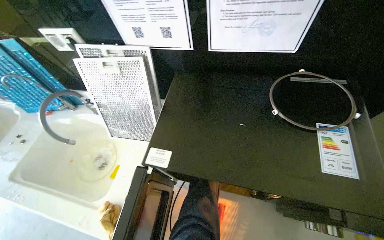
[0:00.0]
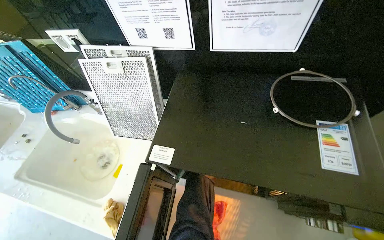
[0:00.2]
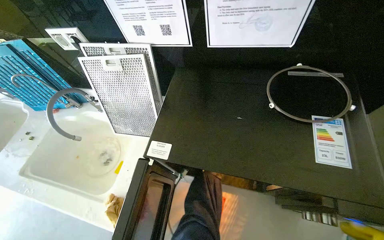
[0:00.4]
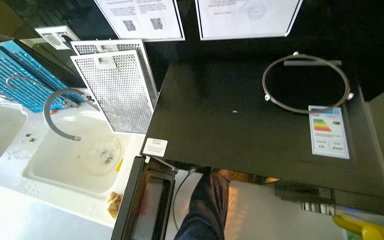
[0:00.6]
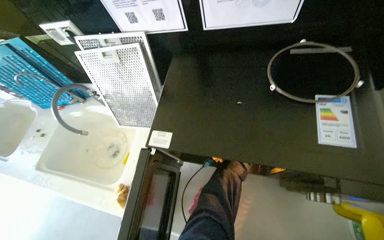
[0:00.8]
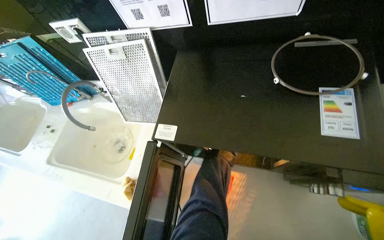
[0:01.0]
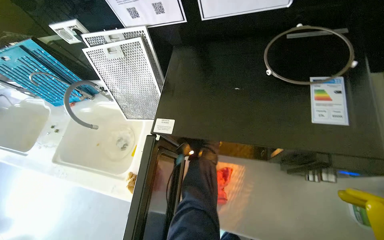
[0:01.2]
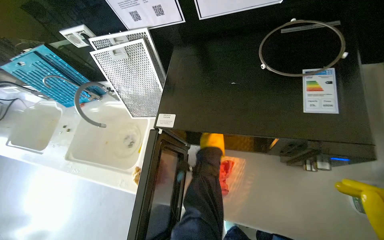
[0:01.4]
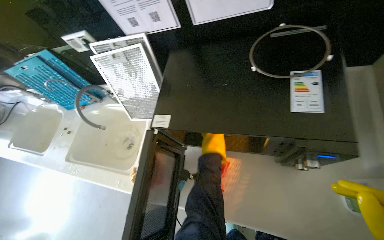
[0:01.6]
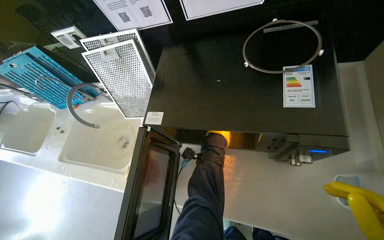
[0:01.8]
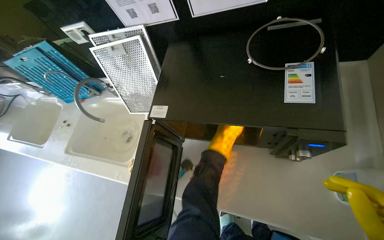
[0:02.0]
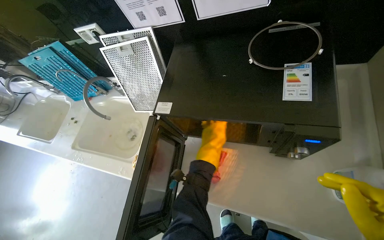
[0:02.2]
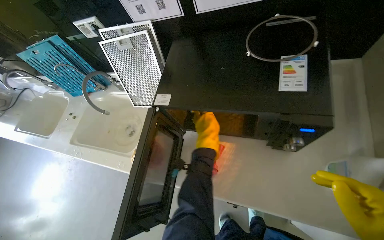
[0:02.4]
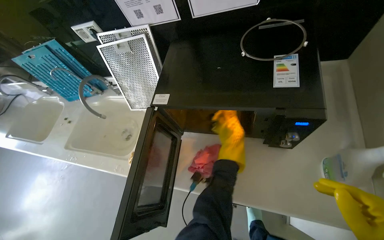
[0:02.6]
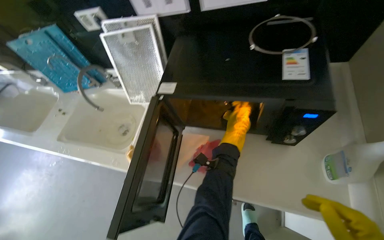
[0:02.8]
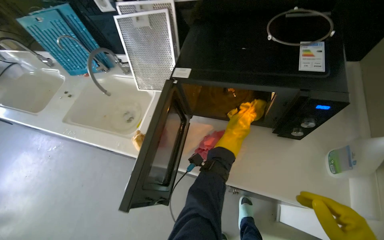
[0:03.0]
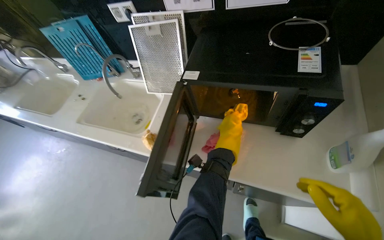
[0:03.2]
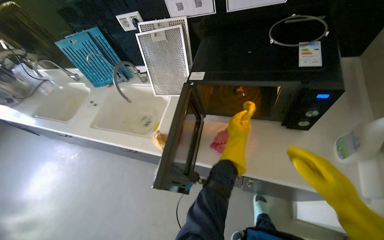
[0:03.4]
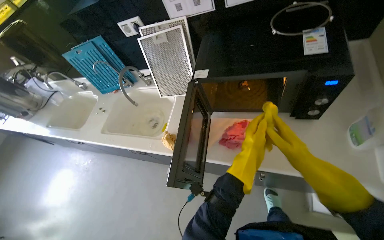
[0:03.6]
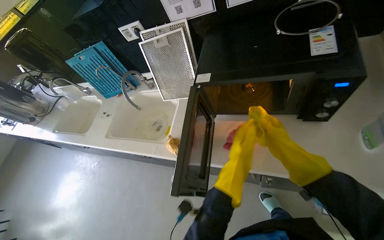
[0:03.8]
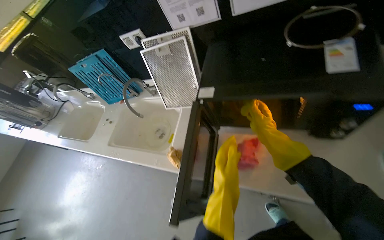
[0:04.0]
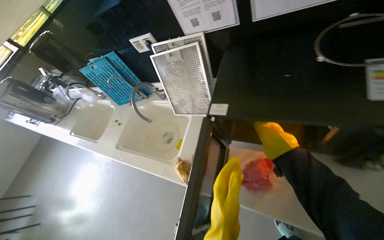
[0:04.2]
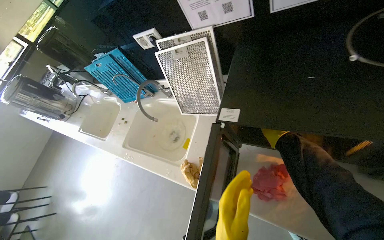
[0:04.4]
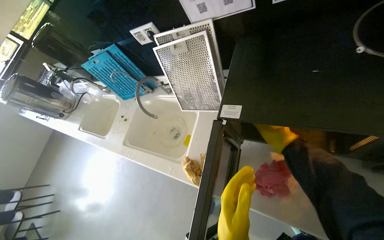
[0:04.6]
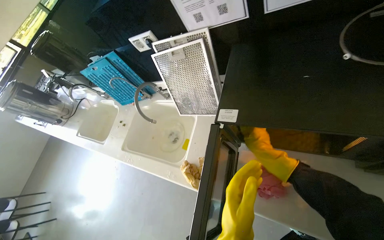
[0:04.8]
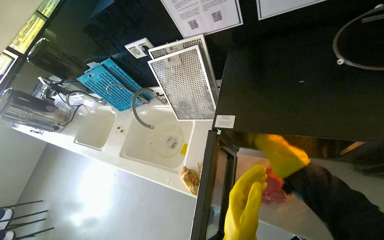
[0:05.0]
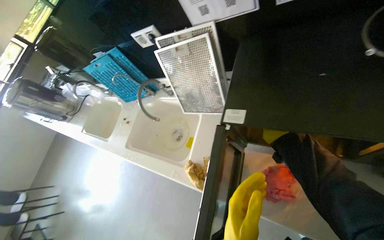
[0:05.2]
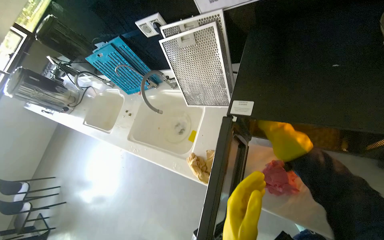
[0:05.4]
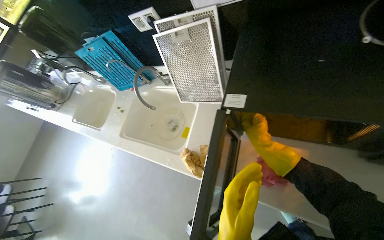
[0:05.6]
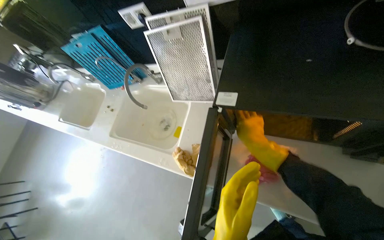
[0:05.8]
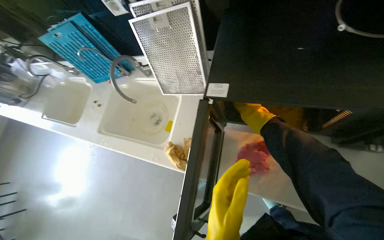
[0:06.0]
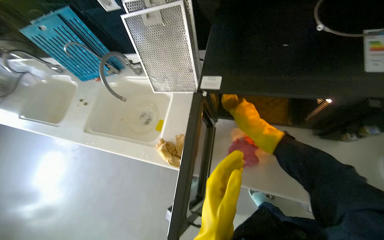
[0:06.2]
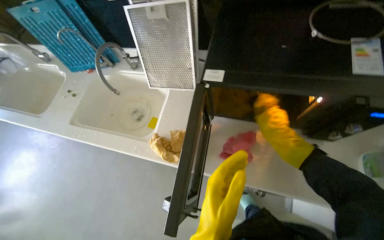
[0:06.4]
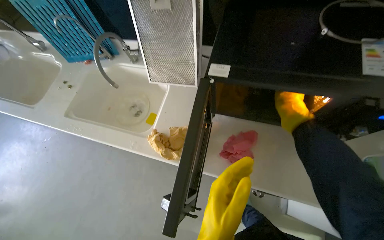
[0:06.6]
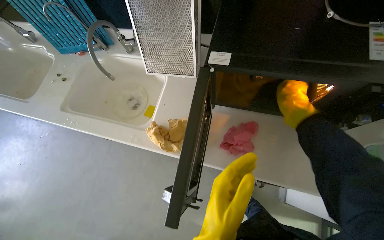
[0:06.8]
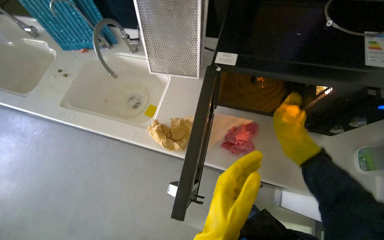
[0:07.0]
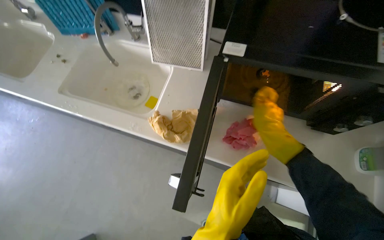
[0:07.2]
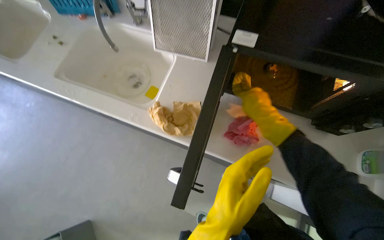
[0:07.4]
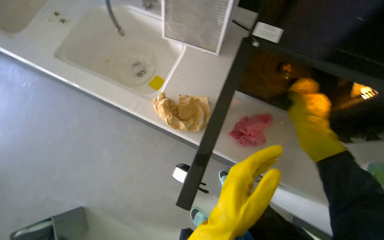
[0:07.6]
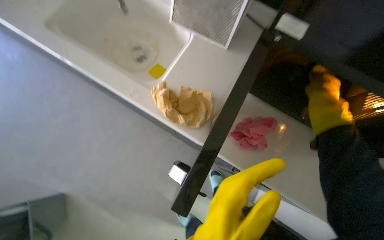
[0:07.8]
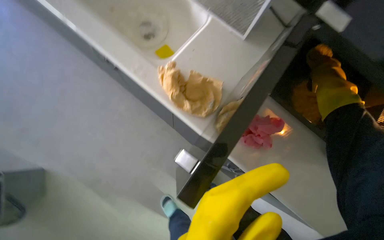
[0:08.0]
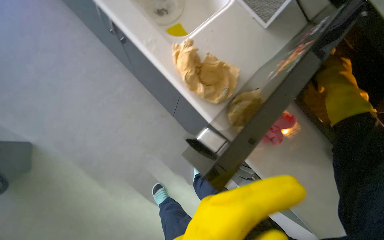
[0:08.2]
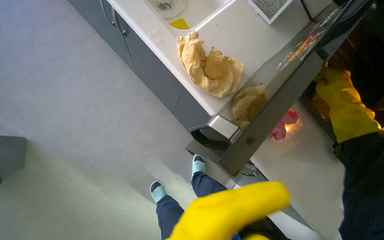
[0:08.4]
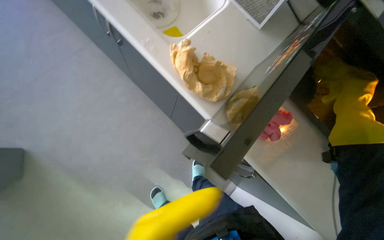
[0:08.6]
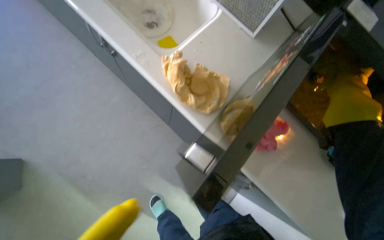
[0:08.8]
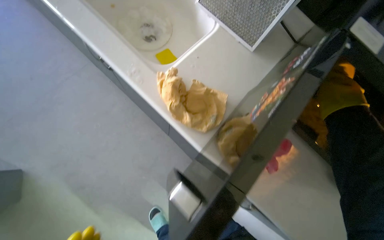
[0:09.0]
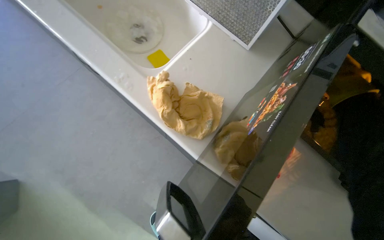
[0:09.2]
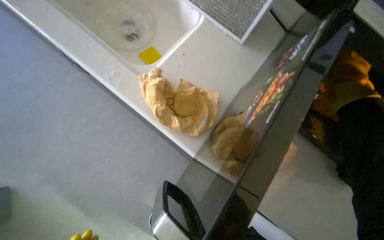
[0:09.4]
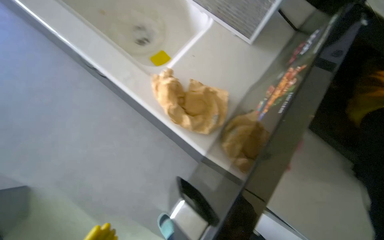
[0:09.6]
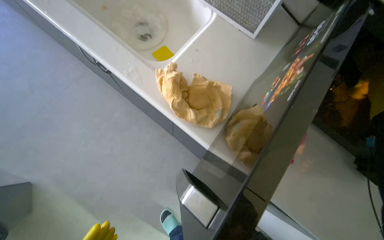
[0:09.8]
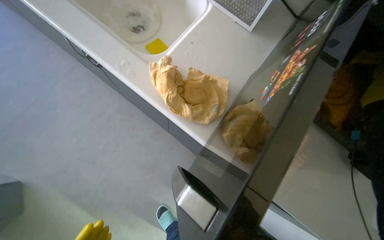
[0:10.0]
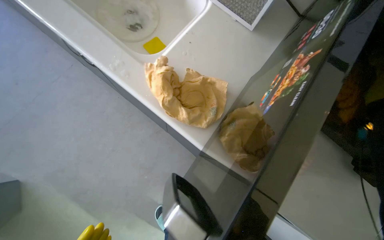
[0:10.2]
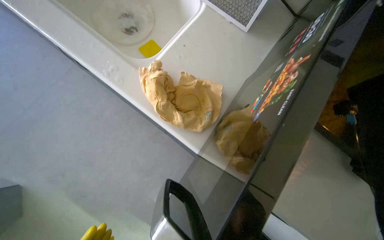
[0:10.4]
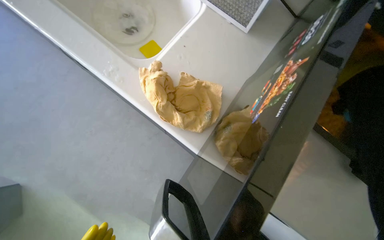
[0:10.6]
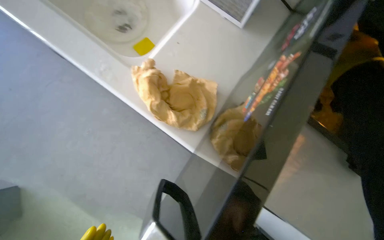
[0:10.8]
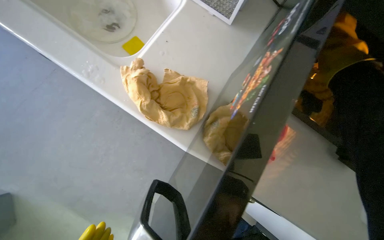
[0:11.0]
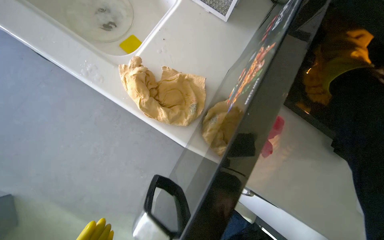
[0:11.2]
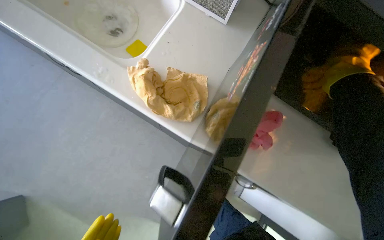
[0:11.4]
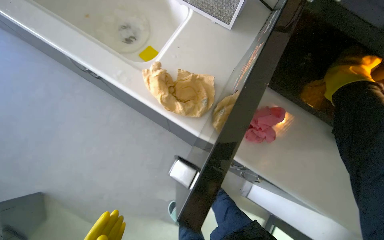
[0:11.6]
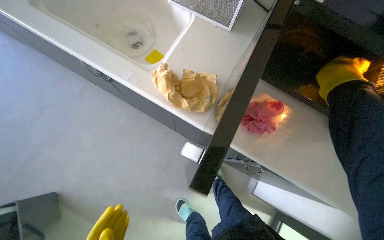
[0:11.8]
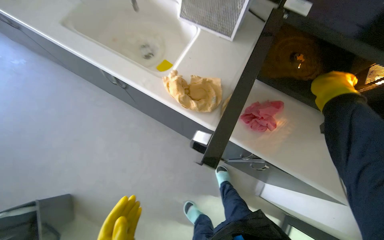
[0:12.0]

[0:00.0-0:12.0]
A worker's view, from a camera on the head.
Job: cleaning kitchen.
The whole recording: Cleaning kitchen sinks and microwave. The worker disassembles microwave parts, sprays the microwave and sinks, and scrubs the sinks.
0:03.0 to 0:04.4: The view pans to the left by approximately 15 degrees.
0:06.0 to 0:07.6: The camera is aimed roughly 15 degrees further to the right. The right hand shifts roughly 15 cm nearer to the camera.

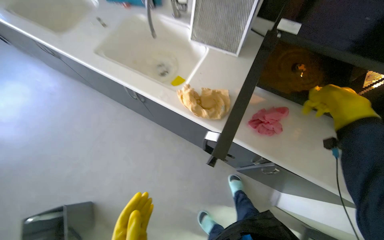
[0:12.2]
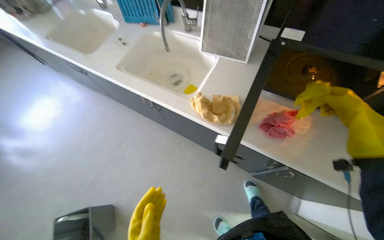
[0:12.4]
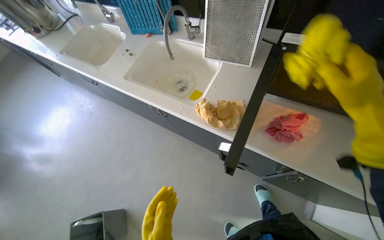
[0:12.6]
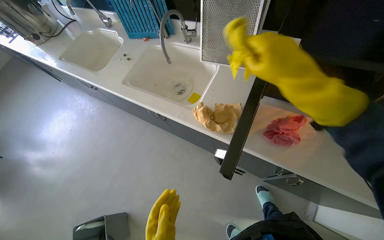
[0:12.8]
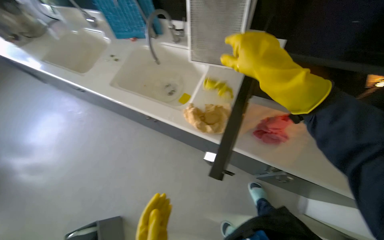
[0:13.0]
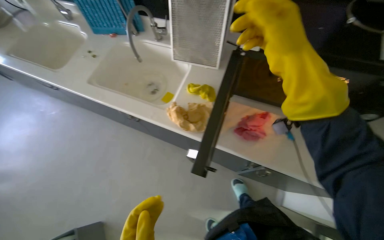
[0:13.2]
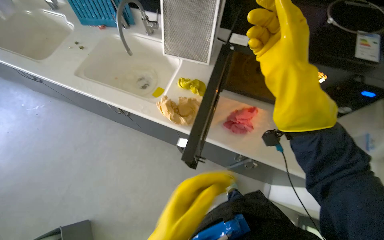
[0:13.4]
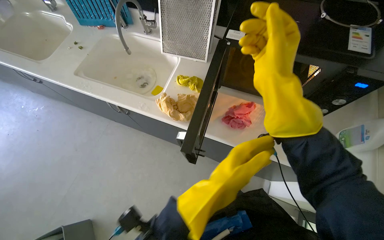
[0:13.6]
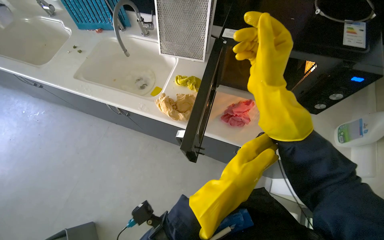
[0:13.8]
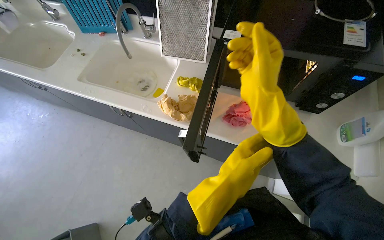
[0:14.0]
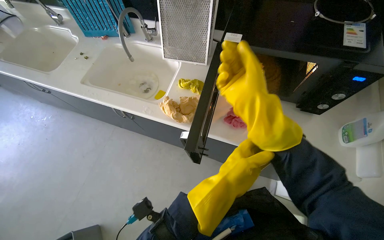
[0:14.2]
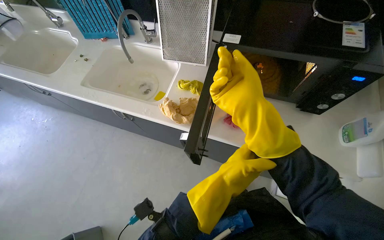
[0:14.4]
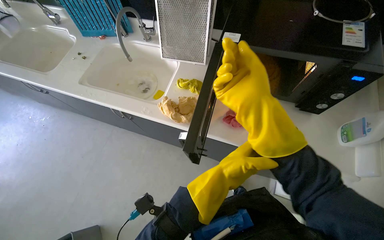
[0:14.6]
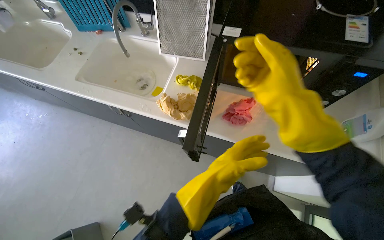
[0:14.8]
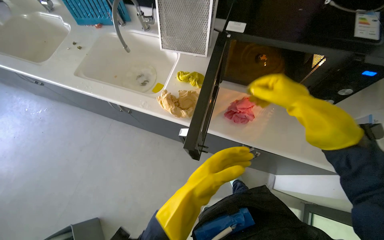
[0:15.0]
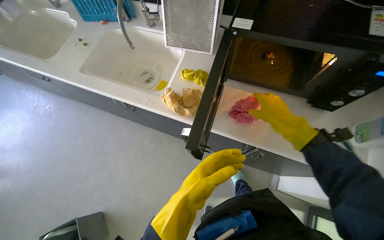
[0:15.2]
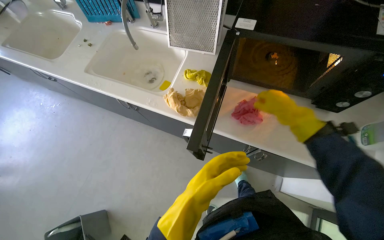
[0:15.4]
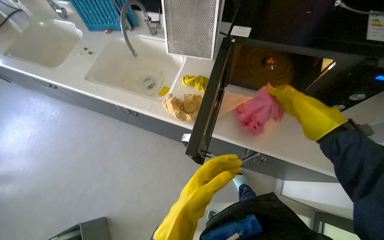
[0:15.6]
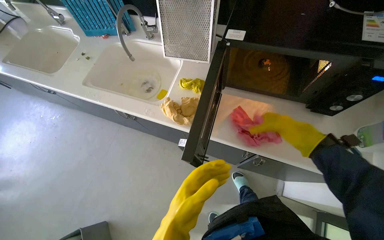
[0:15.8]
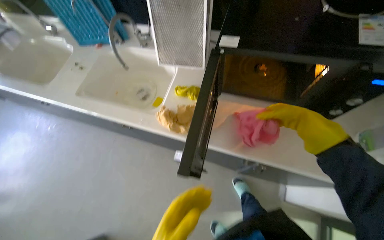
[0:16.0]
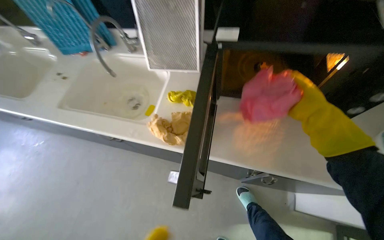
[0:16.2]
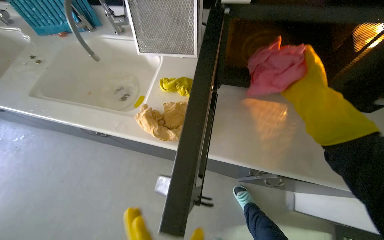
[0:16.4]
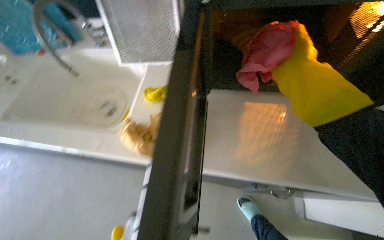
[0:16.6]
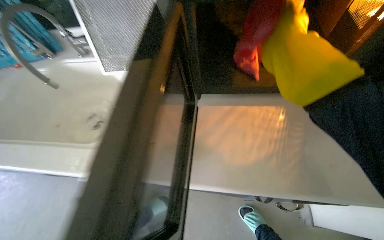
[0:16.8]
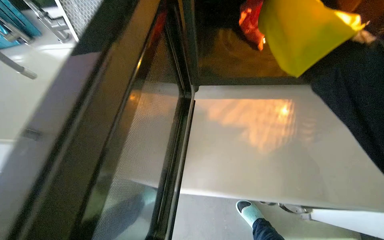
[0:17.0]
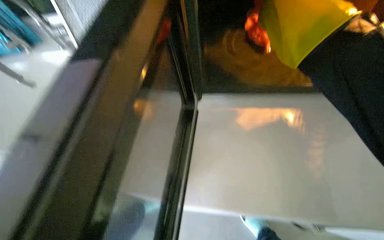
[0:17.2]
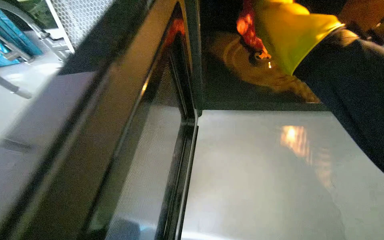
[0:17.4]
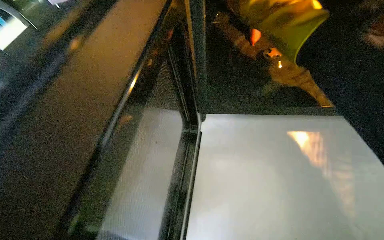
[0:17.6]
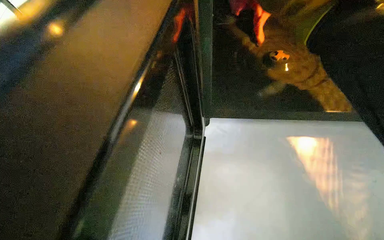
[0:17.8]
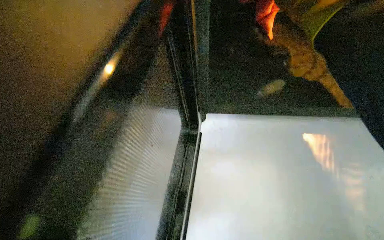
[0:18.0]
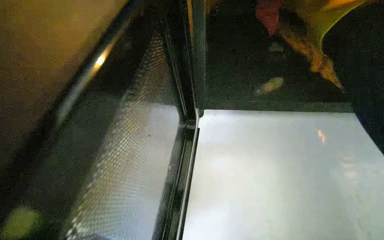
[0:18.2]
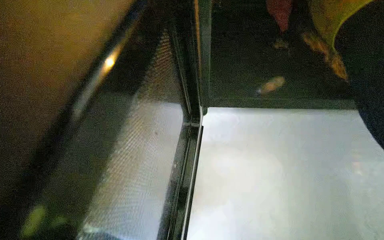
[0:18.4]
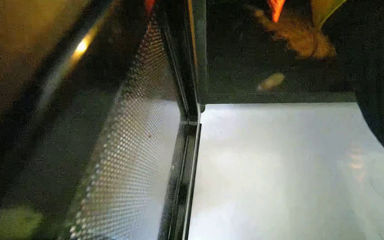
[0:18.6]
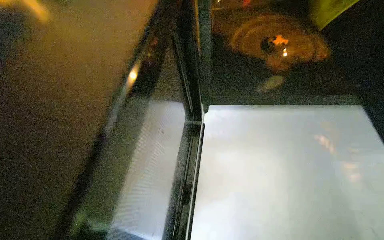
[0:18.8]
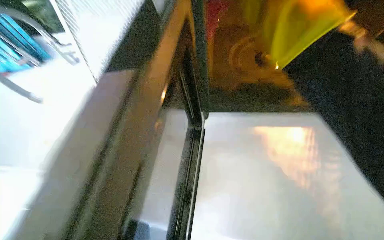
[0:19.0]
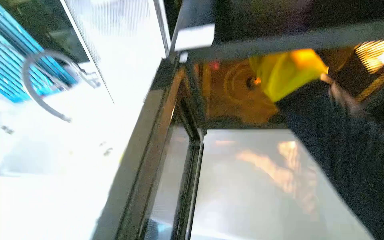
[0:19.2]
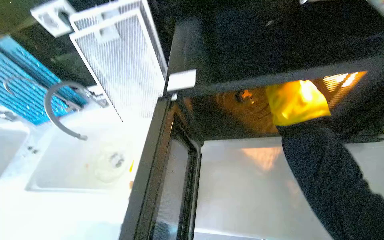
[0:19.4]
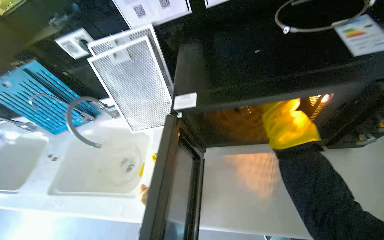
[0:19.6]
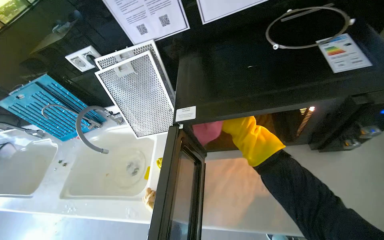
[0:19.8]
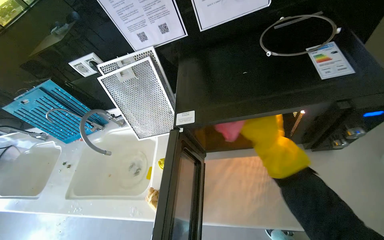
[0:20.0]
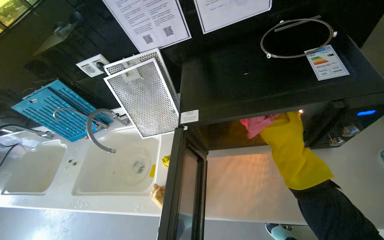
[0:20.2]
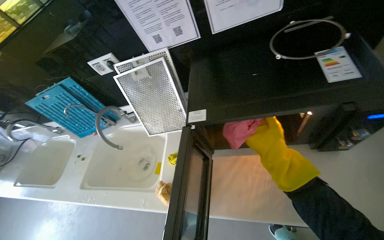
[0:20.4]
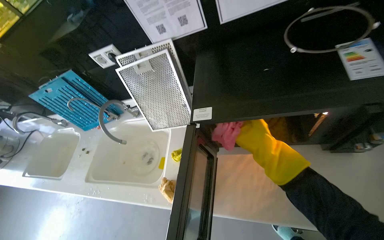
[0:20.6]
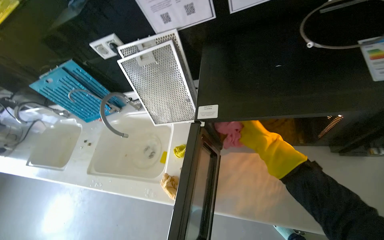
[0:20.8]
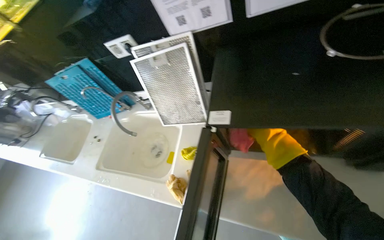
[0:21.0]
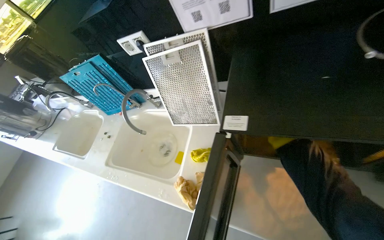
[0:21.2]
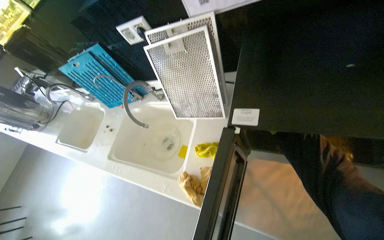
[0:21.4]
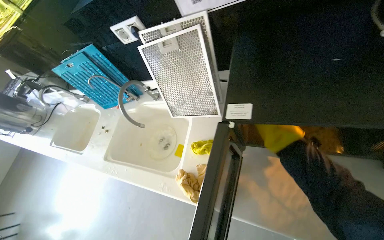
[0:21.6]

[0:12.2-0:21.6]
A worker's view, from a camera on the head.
Job: cleaning kitchen.
The whole recording: Cleaning kitchen sinks and microwave. The worker disassembles microwave parts, sprays the microwave and sinks, and scrubs the sinks.
0:13.8 to 0:15.4: The right hand shifts some 20 cm farther from the camera and to the right. Meanwhile the left hand moves to the left, approximately 10 cm.
0:17.0 to 0:18.4: The view swings some 20 degrees to the left.
